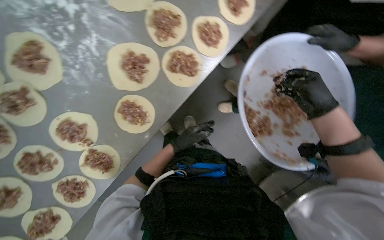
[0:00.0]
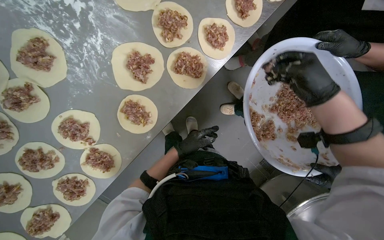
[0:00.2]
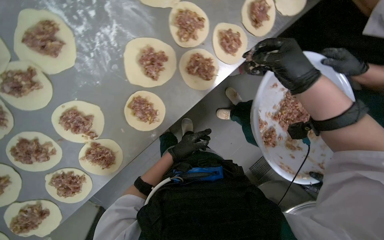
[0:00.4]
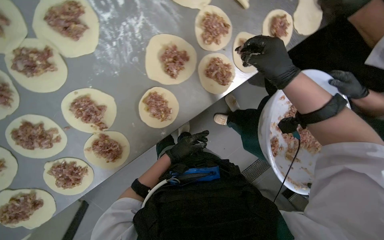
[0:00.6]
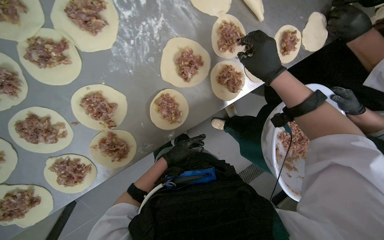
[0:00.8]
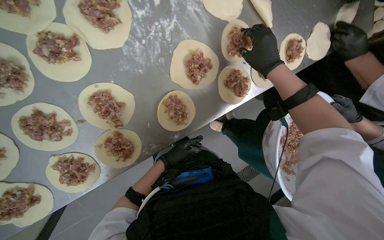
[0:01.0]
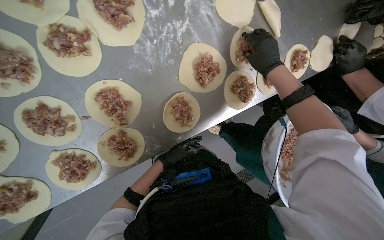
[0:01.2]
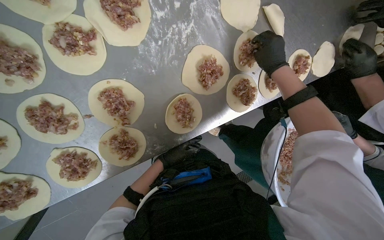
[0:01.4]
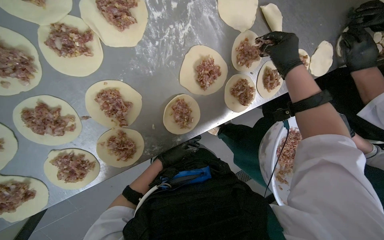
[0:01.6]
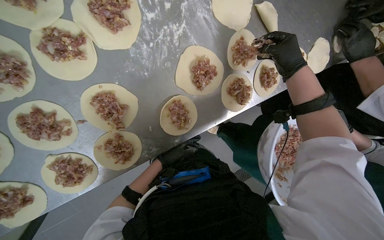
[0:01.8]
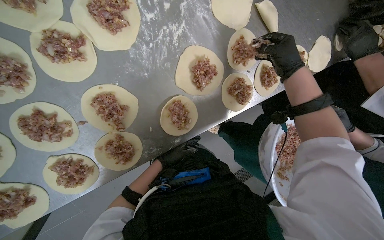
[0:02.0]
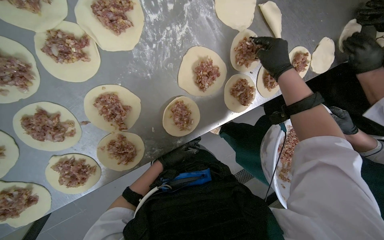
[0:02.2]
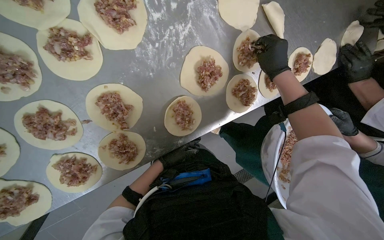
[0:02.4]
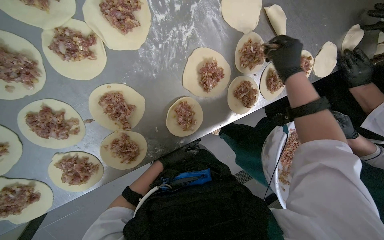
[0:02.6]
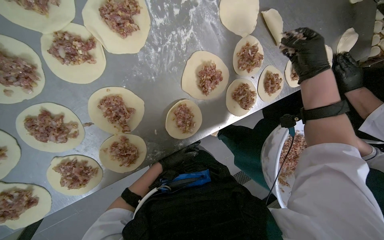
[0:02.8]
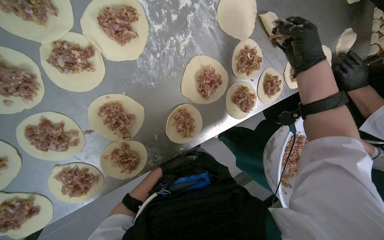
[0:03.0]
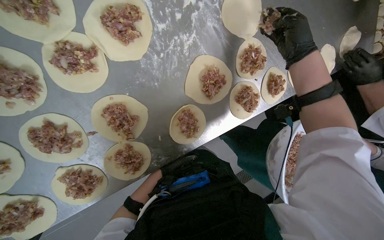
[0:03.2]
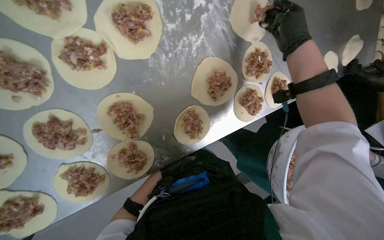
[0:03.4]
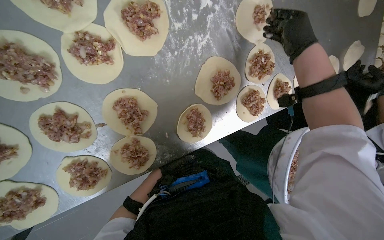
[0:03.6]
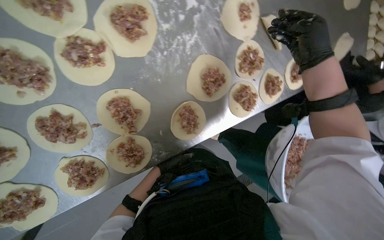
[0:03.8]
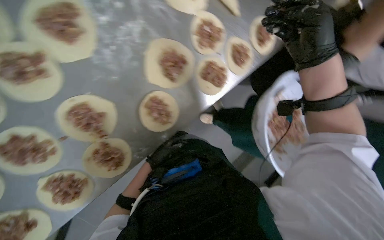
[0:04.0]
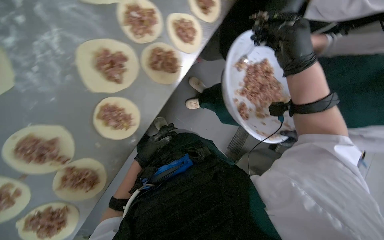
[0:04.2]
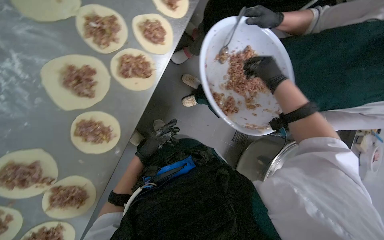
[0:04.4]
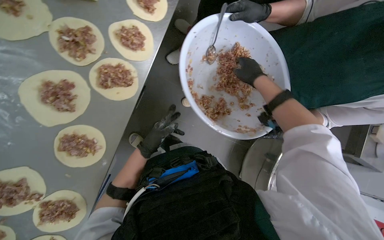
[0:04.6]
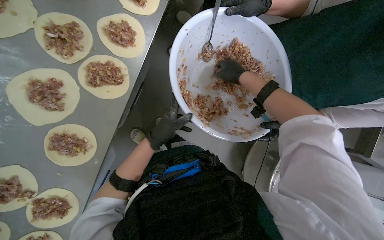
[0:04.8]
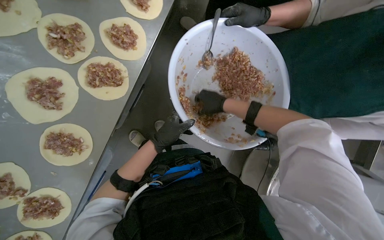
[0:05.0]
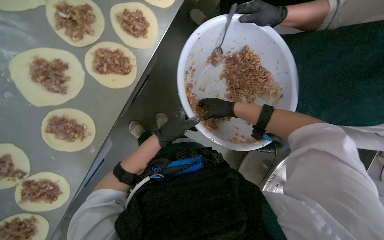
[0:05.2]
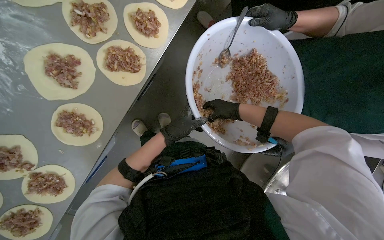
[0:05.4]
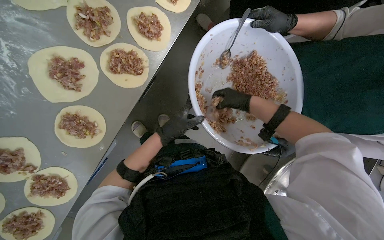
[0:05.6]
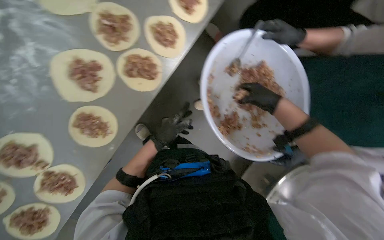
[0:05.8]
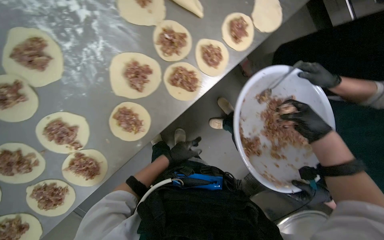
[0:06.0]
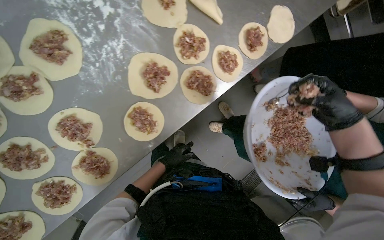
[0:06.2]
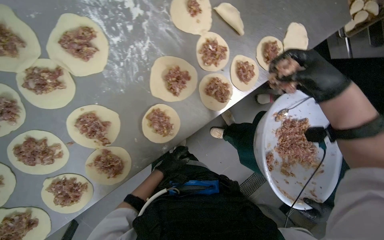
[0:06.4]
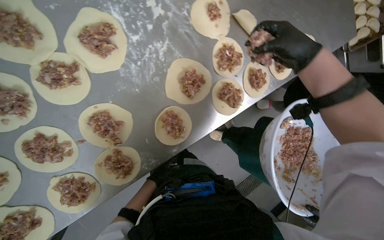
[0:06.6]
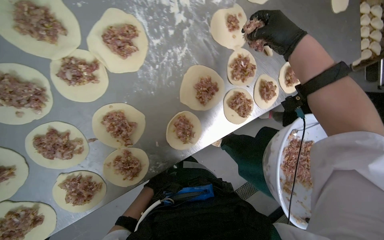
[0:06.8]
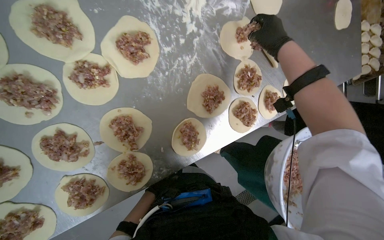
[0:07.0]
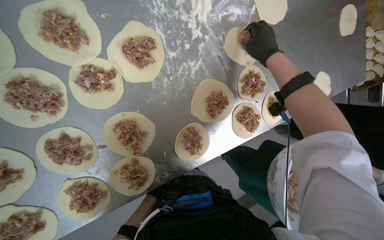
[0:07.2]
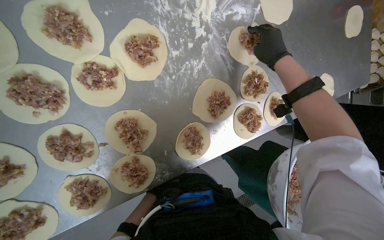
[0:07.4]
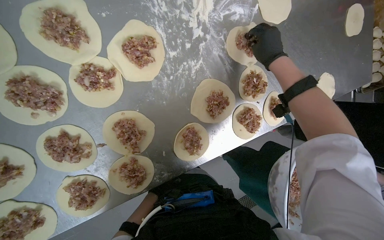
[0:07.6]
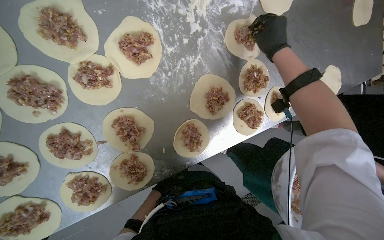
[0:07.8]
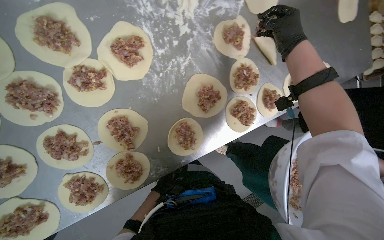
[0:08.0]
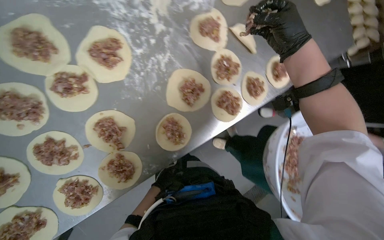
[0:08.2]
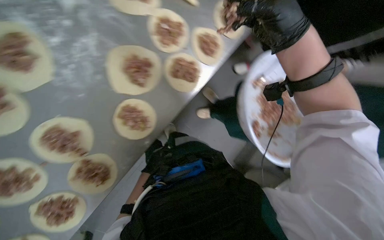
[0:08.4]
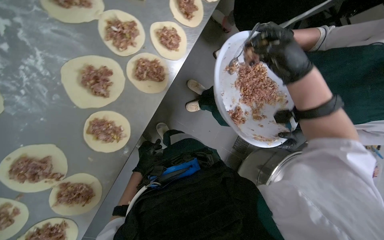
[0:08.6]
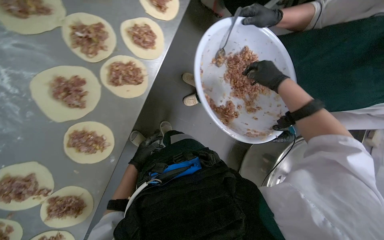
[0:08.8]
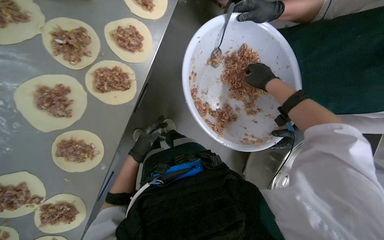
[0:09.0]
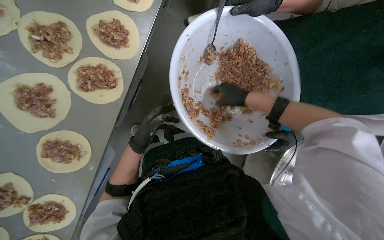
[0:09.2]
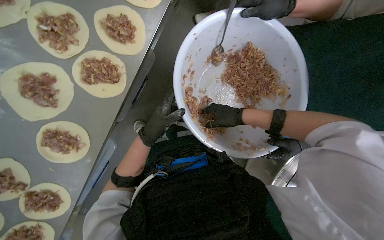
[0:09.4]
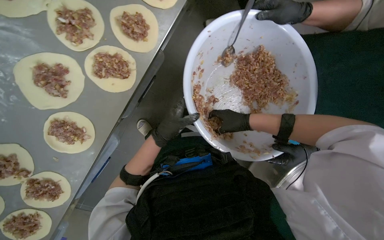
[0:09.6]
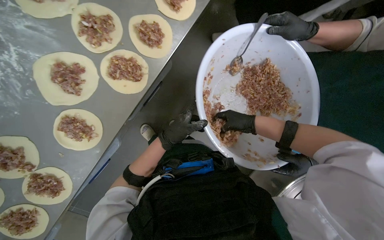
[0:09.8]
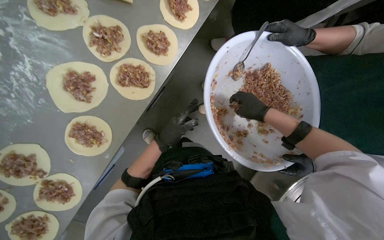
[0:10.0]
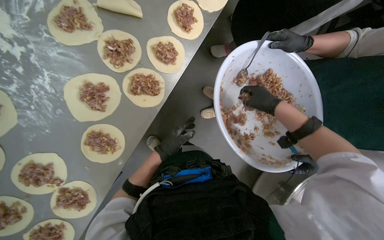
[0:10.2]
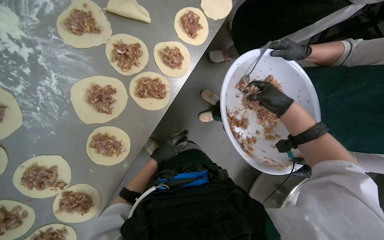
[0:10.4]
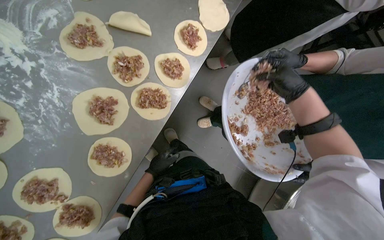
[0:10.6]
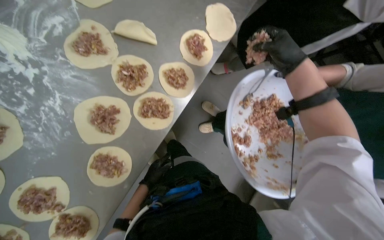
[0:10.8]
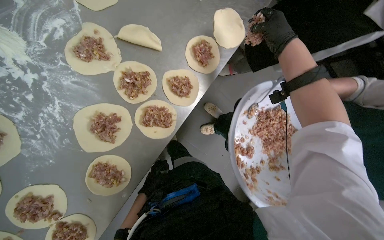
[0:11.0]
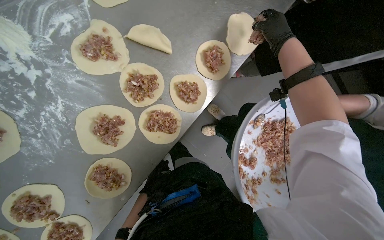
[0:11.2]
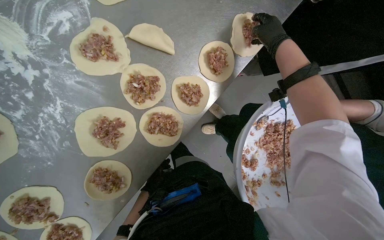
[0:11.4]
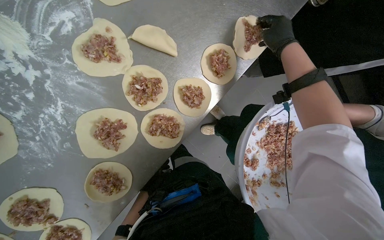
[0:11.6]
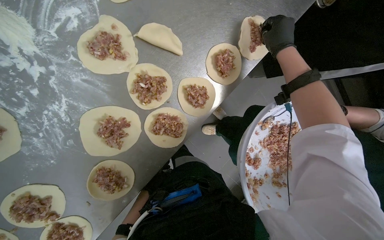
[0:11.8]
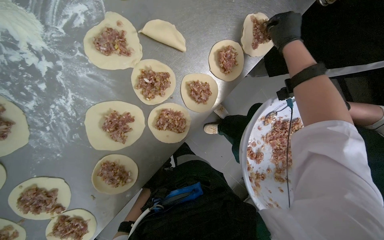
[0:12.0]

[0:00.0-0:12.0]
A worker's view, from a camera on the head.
Job: preparing food.
The whole recording: Placing meat filling onto dough circles. The worker places meat filling onto individual dough circles.
0:00.0 to 0:01.6: The scene rotates clockwise by some 25 degrees. The right hand shifts roughly 35 cm up the picture; the left hand shifts about 10 cm to the left.
0:01.6 to 0:03.0: The left hand heads farther from the camera, covering some 10 cm.
0:03.0 to 0:04.4: Everything in view rotates roughly 40 degrees counterclockwise.
0:04.4 to 0:06.0: The left hand goes nearer to the camera and returns, some 10 cm each way.
0:06.0 to 0:07.6: The right hand moves up the picture and to the left, roughly 60 cm.
0:07.6 to 0:09.0: The camera is carried about 40 cm. The camera pitches downward, by roughly 15 degrees. The scene rotates counterclockwise by about 45 degrees.
0:10.4 to 0:12.0: The right hand travels up the picture by about 40 cm. The left hand goes roughly 25 cm farther from the camera, down the picture and to the left.

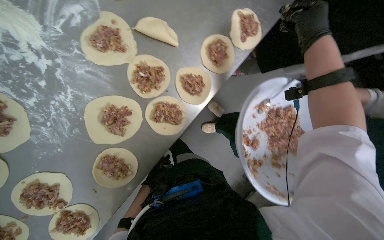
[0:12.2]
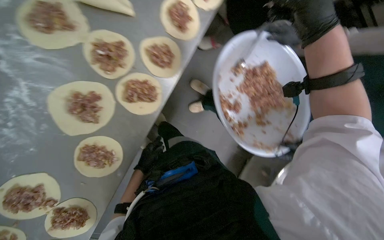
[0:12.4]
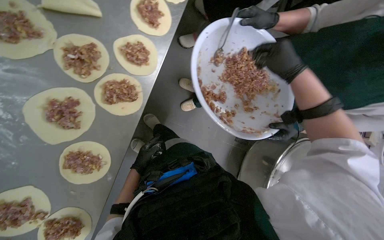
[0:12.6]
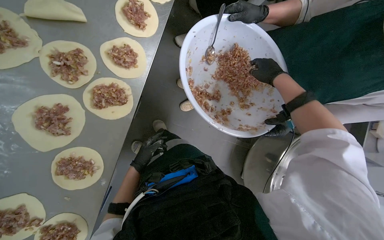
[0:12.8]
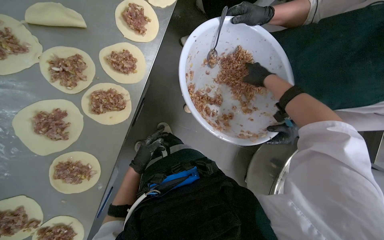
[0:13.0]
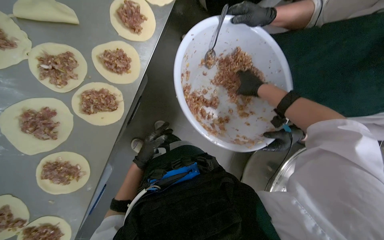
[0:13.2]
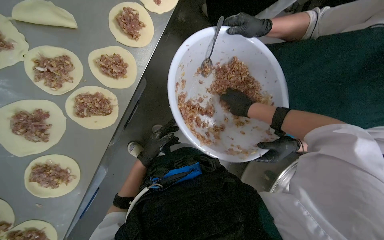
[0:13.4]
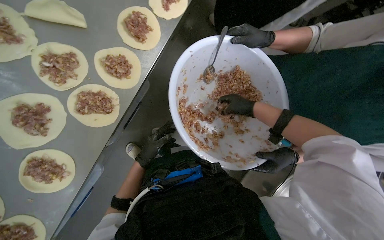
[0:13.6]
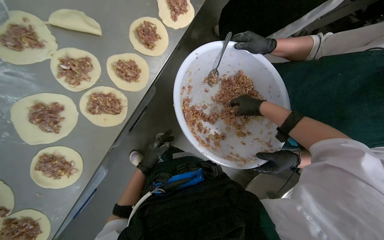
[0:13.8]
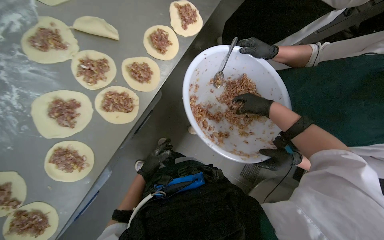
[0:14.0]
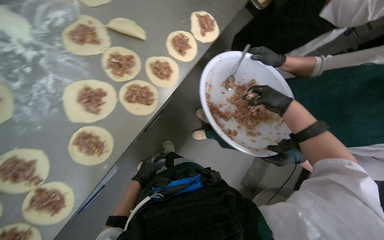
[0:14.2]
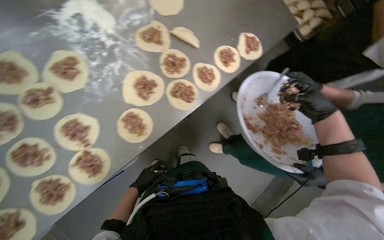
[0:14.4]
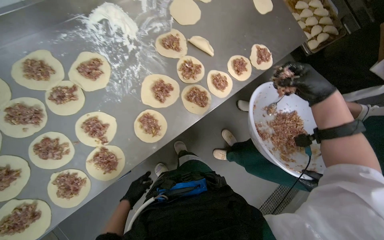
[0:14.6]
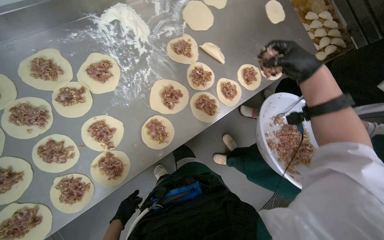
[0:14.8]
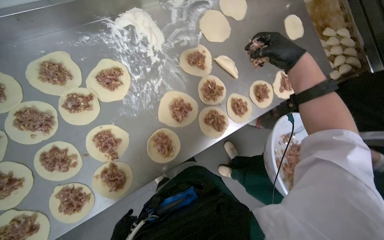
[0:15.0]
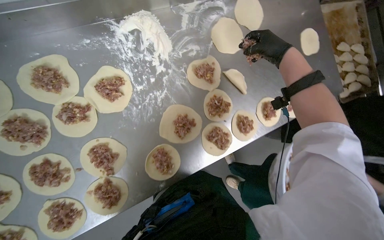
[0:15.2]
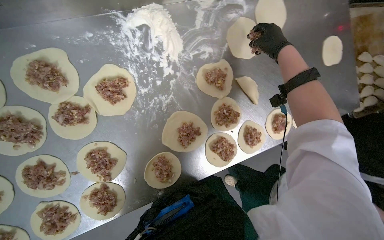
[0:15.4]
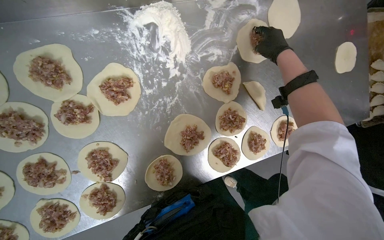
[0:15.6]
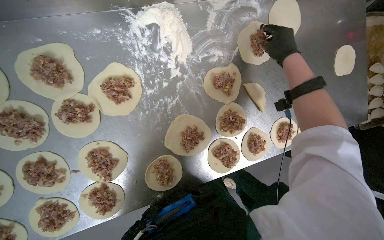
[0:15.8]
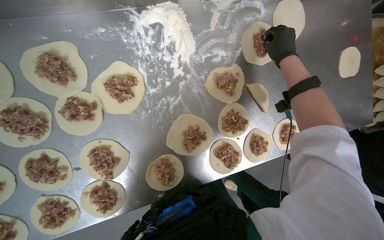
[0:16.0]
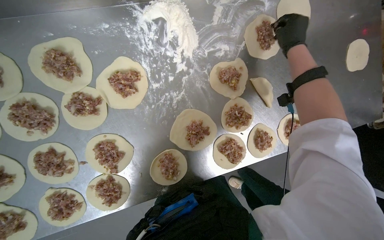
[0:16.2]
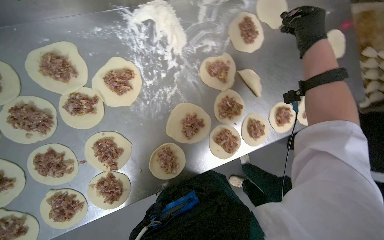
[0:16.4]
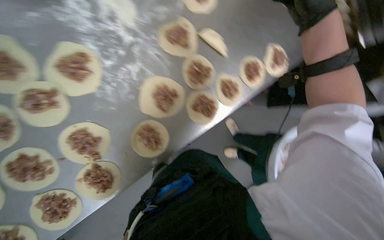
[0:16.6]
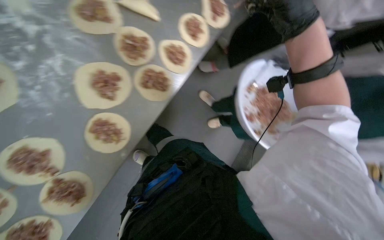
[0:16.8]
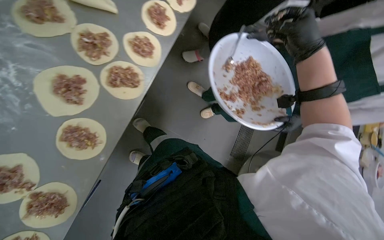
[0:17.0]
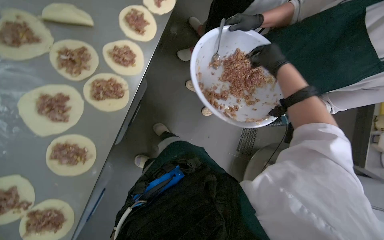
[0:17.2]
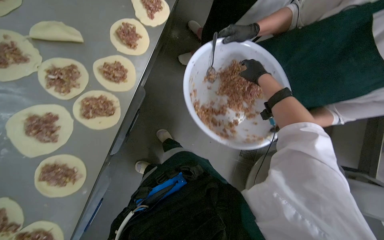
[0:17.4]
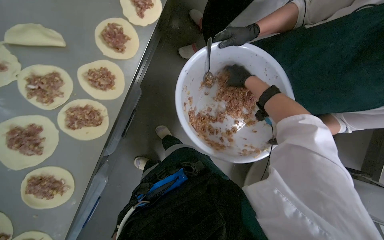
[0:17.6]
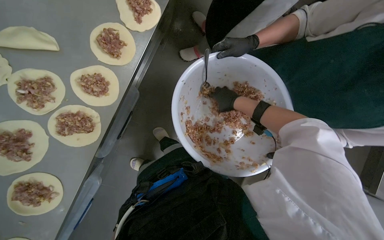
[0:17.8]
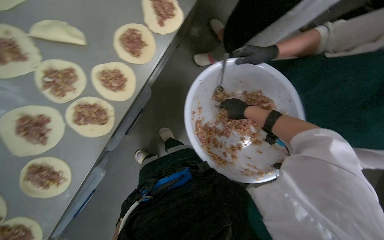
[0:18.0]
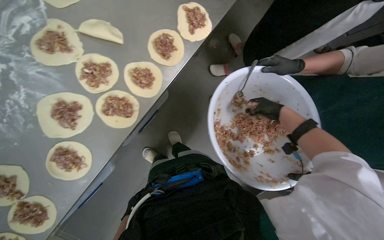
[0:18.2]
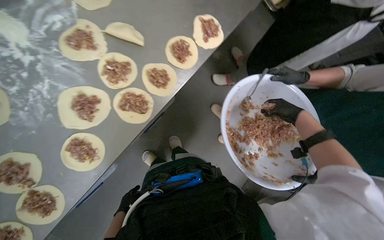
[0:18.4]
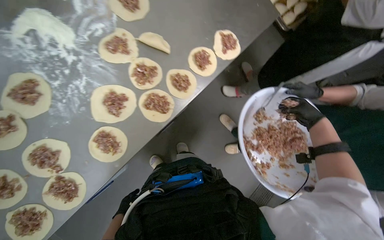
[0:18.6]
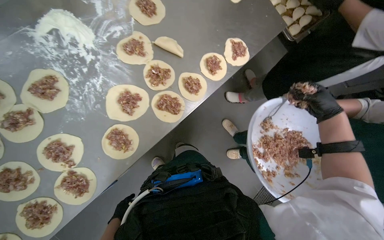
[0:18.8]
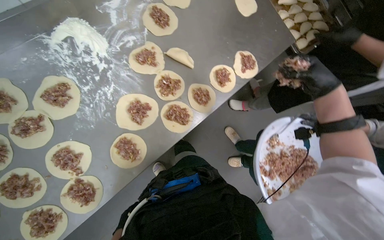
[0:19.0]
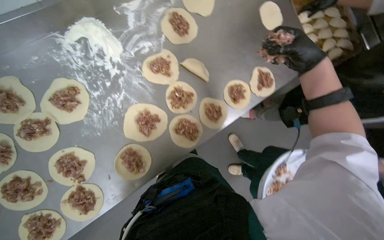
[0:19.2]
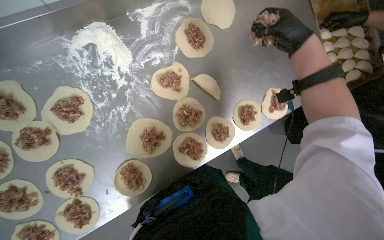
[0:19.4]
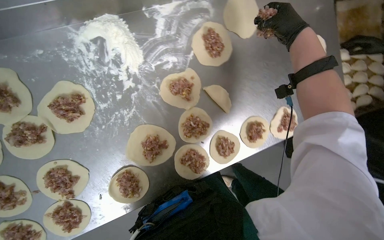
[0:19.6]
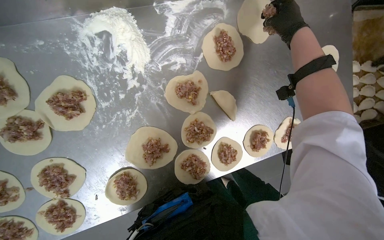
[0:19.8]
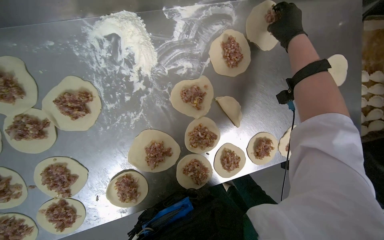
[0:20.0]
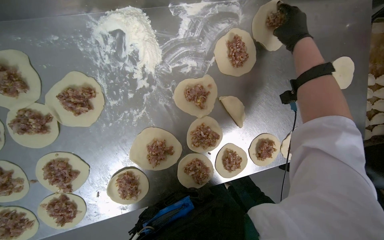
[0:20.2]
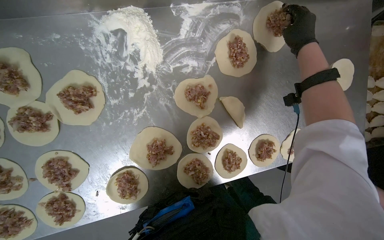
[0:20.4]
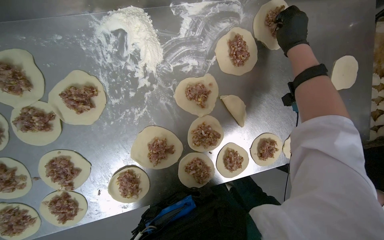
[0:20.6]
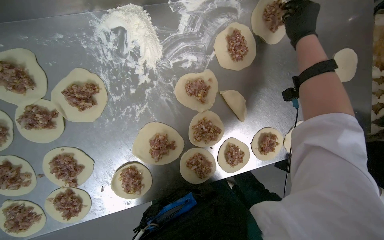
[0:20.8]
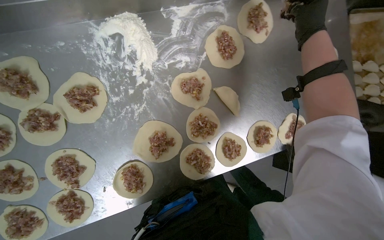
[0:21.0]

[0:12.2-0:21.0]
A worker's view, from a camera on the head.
Job: preparing food.
The whole recording: Placing meat filling onto dough circles. The worker places meat filling onto individual dough circles.
0:12.2 to 0:13.6: The right hand is displaced farther from the camera and down the picture by about 35 cm.
0:13.6 to 0:15.2: The wearer looks roughly 15 degrees further upward. The scene rotates clockwise by some 35 degrees.
0:15.2 to 0:16.6: The right hand travels nearer to the camera by about 15 cm.
0:16.6 to 0:18.0: The wearer looks about 15 degrees further downward. Everything in view rotates approximately 25 degrees counterclockwise.
0:18.0 to 0:19.6: The wearer moves roughly 40 cm. The scene rotates clockwise by approximately 40 degrees.
